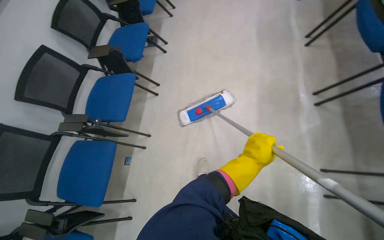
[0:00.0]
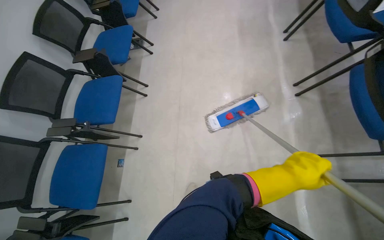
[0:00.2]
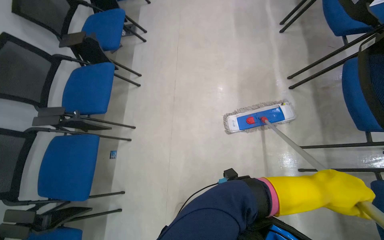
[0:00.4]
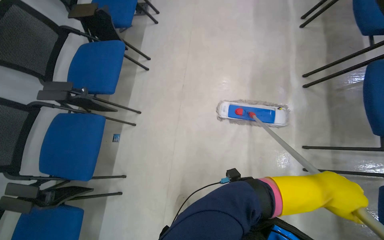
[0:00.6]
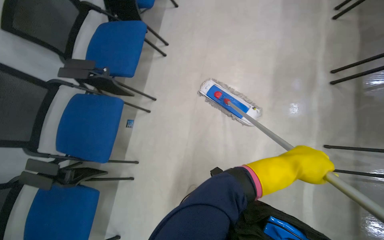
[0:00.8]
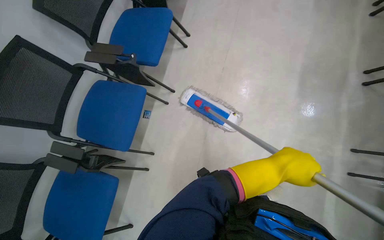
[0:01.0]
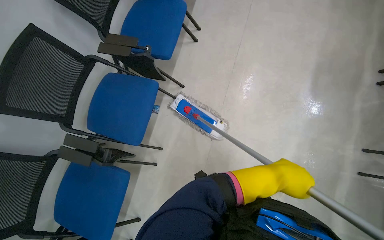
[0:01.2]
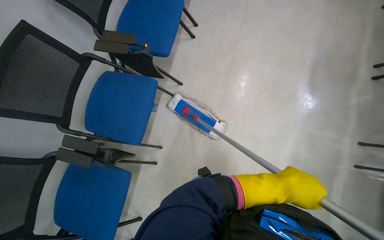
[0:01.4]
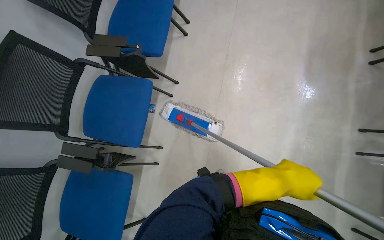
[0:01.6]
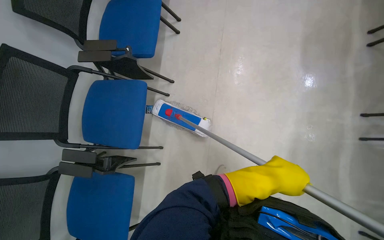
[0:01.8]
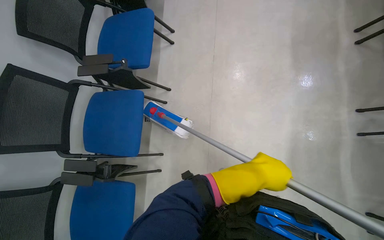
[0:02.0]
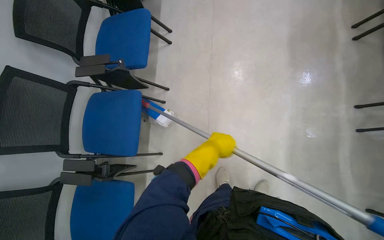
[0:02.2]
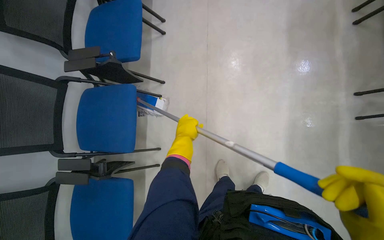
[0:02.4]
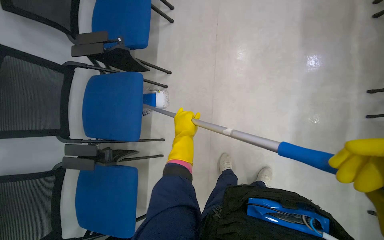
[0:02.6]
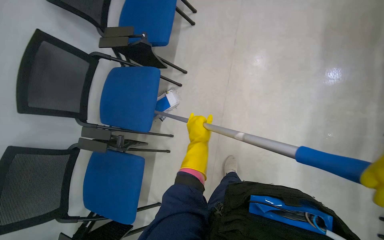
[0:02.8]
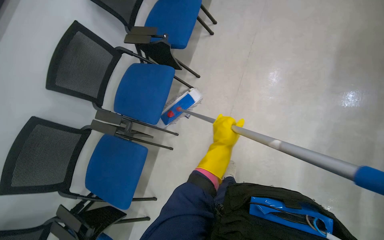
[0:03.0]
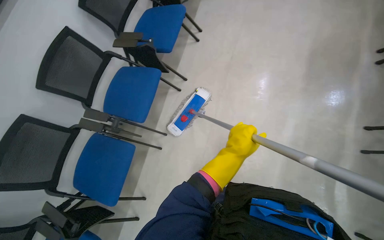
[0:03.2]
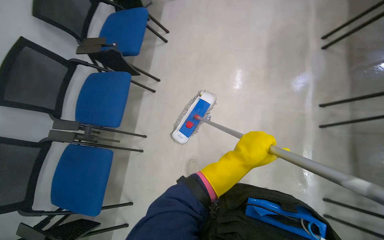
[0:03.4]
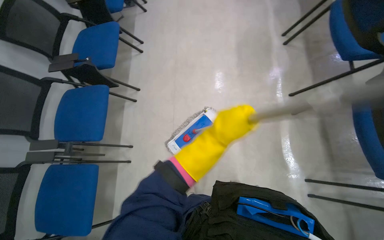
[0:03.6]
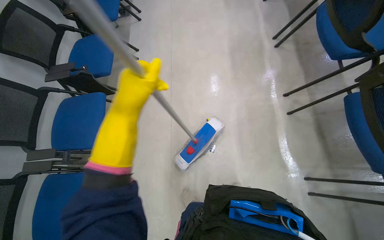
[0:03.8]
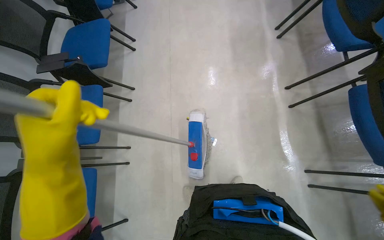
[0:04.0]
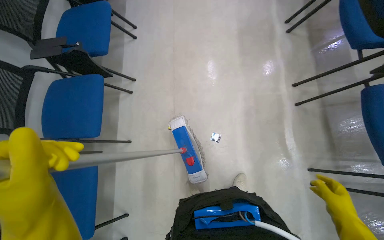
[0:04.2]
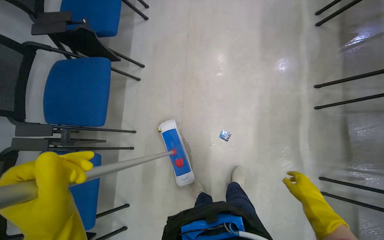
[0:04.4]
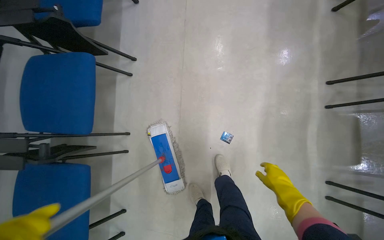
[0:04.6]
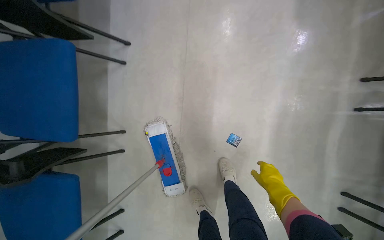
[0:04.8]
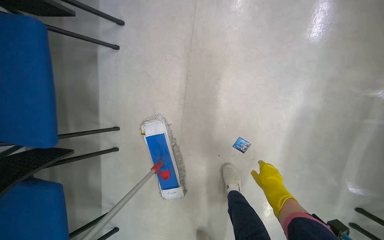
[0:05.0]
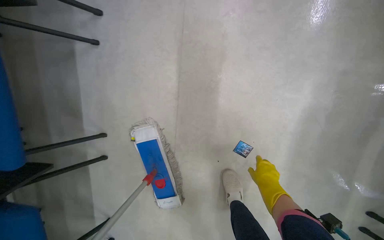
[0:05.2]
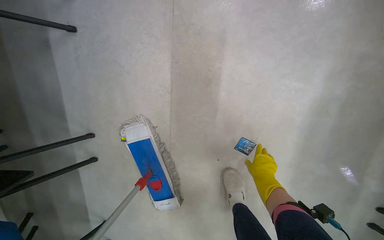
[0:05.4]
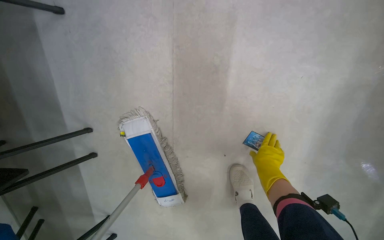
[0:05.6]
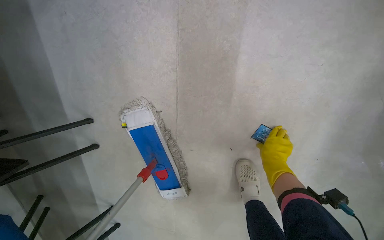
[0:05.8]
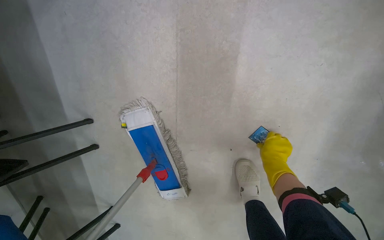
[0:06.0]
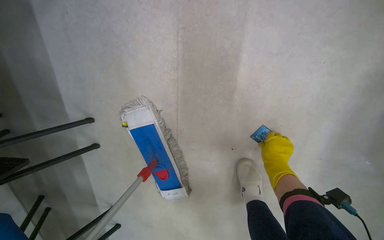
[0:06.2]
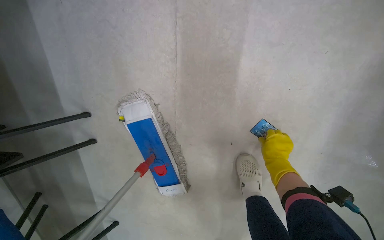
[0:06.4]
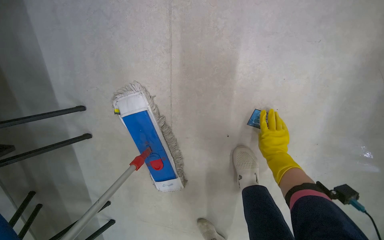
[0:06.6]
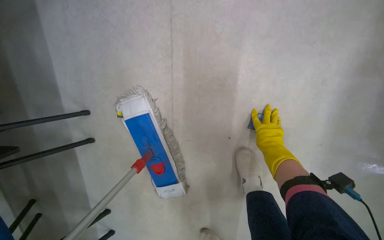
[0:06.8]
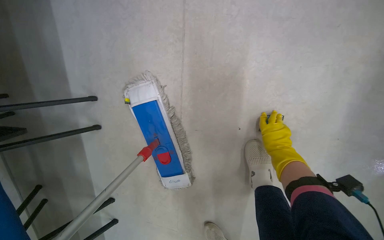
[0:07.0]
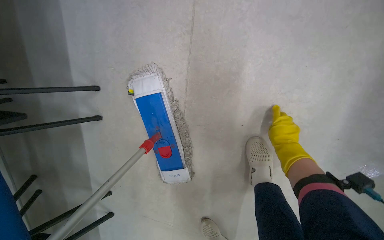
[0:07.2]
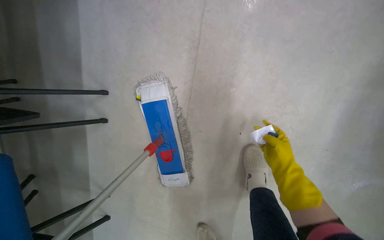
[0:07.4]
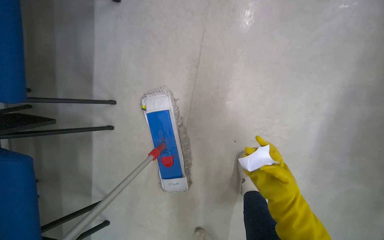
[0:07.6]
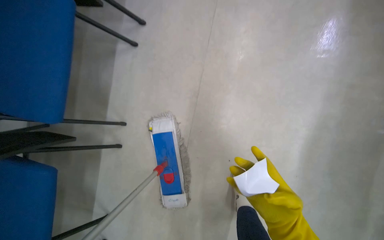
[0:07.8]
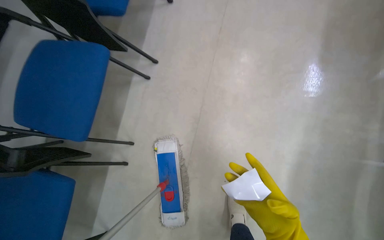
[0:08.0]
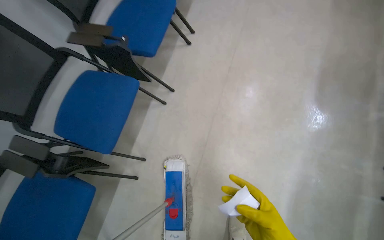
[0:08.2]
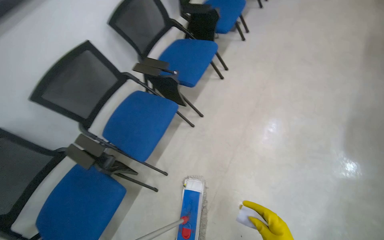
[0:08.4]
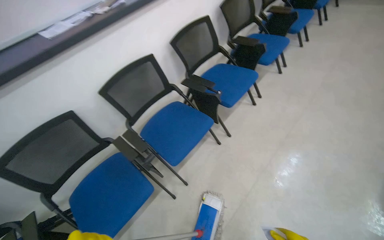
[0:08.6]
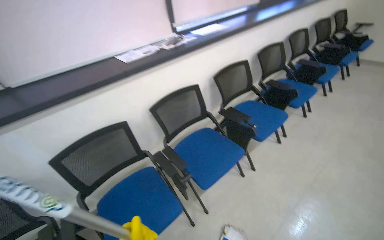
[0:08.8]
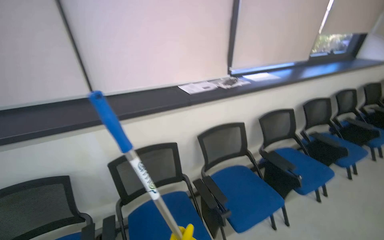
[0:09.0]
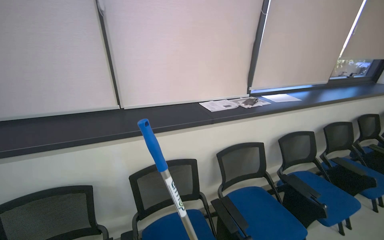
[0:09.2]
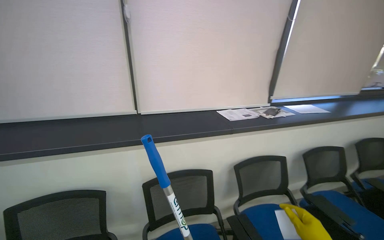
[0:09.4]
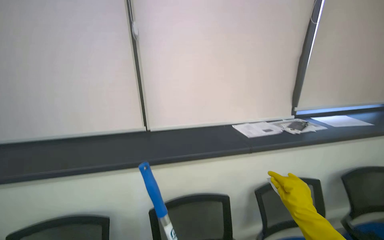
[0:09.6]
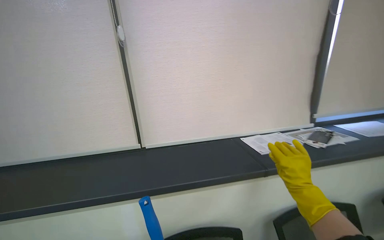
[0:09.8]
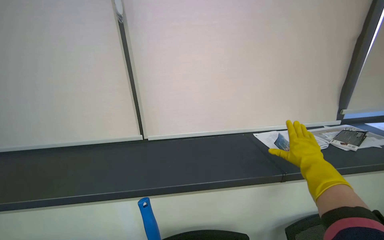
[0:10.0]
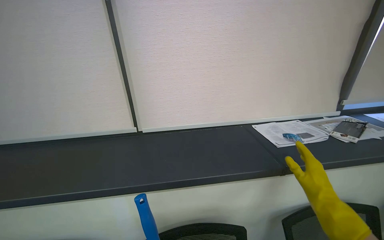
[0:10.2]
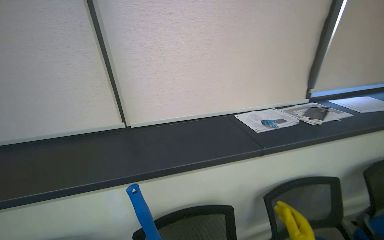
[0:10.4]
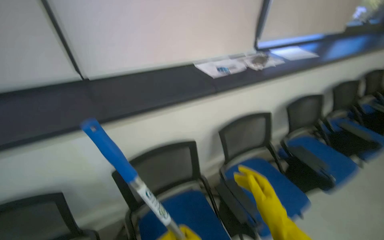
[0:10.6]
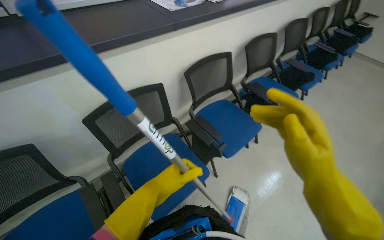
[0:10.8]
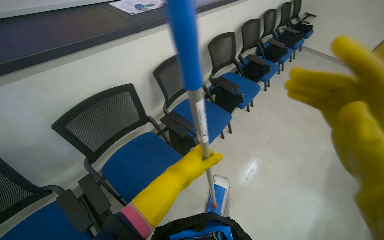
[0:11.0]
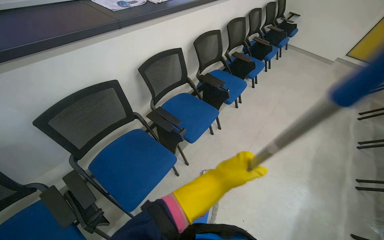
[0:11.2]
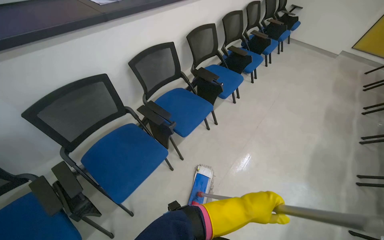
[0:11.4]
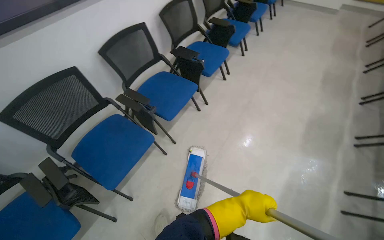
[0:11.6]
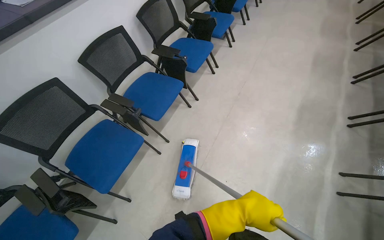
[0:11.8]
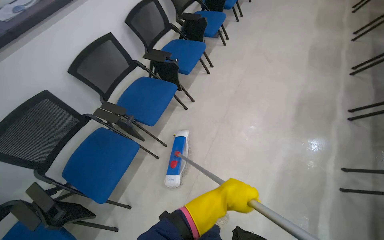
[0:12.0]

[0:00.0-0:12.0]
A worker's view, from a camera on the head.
Job: mopping floor.
The whole recording: Mopping floor around chairs. The worker mops the floor around the chairs and picks up small pieces of trash.
0:00.0 to 0:01.6: The head travels to the left, roughly 40 cm. The view tips downward by roughly 15 degrees.
0:03.0 to 0:04.4: The wearer looks roughly 15 degrees further to the right. The left hand shifts some 30 cm nearer to the camera and down the picture.
0:04.4 to 0:06.0: The camera is carried roughly 70 cm. The view tips downward by approximately 30 degrees.
0:06.0 to 0:07.6: The right hand heads nearer to the camera and down the picture, covering roughly 25 cm.
0:07.6 to 0:09.0: The wearer moves approximately 1 m. The head rotates roughly 55 degrees to the left. The view tilts approximately 60 degrees upward.
0:09.0 to 0:10.4: The camera is carried about 50 cm.
0:10.4 to 0:12.0: The camera travels some 80 cm. The wearer's head swings about 45 degrees to the right. The view tips downward by approximately 30 degrees.

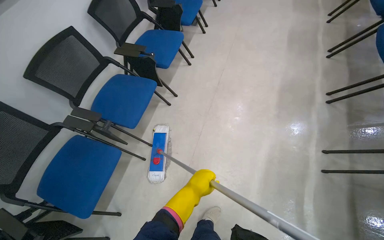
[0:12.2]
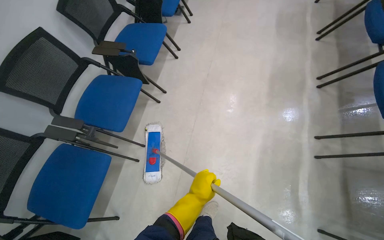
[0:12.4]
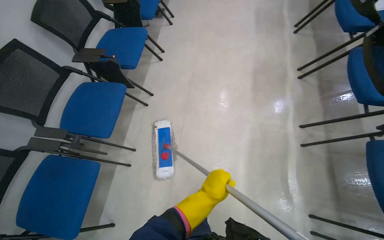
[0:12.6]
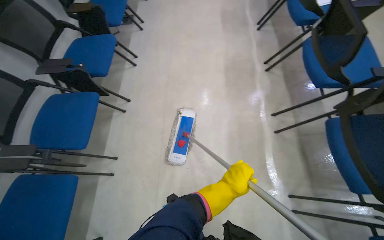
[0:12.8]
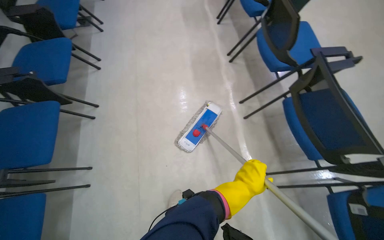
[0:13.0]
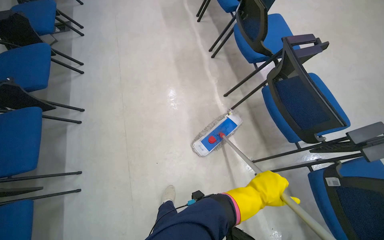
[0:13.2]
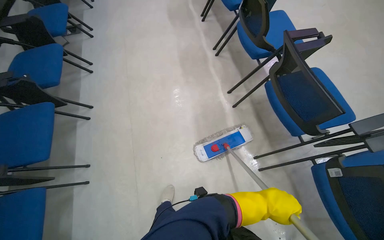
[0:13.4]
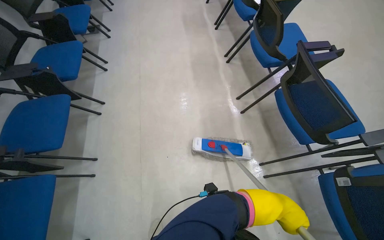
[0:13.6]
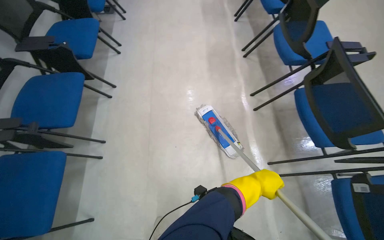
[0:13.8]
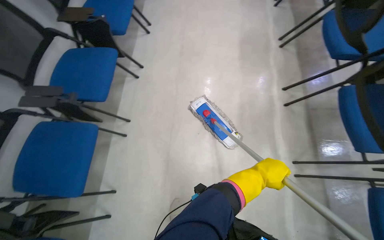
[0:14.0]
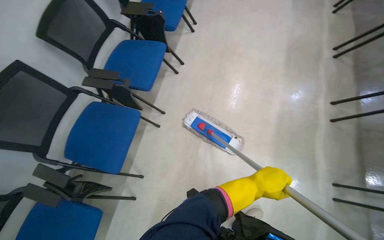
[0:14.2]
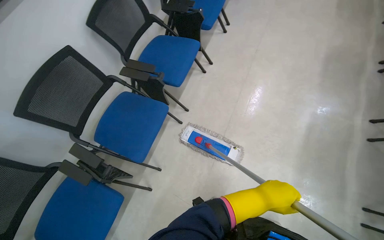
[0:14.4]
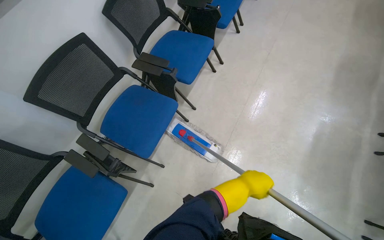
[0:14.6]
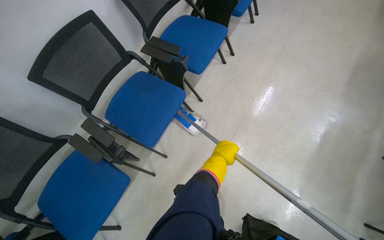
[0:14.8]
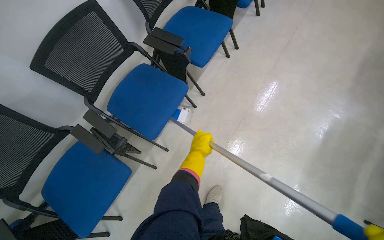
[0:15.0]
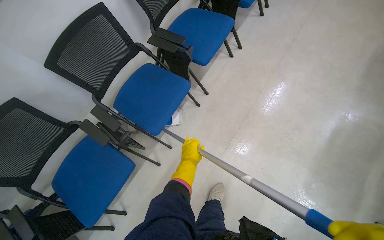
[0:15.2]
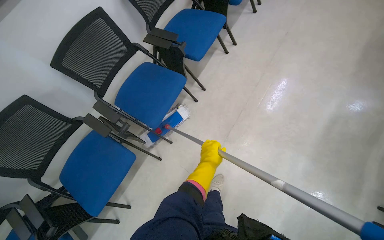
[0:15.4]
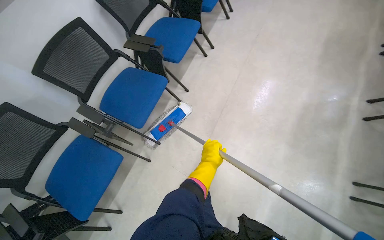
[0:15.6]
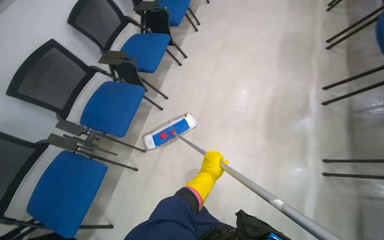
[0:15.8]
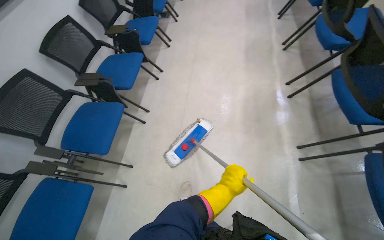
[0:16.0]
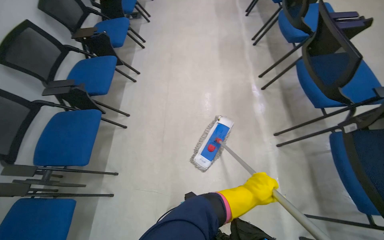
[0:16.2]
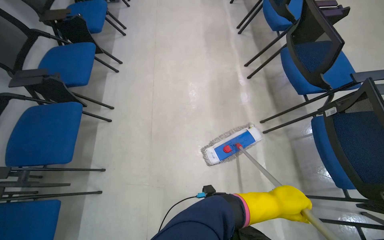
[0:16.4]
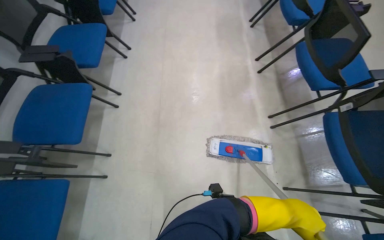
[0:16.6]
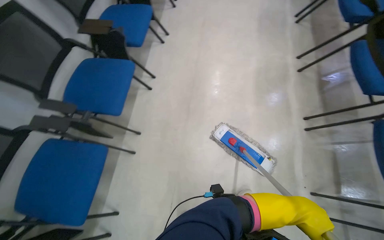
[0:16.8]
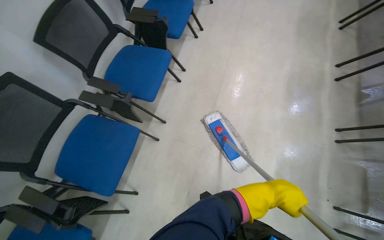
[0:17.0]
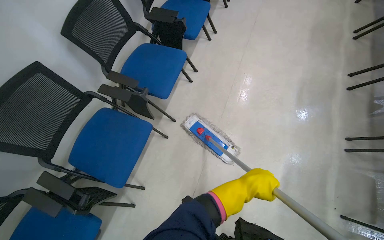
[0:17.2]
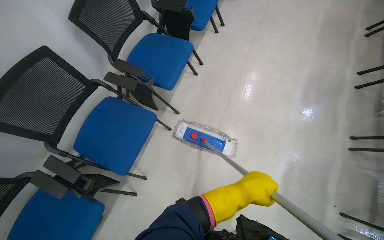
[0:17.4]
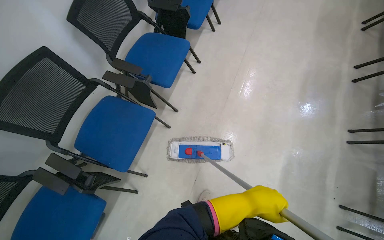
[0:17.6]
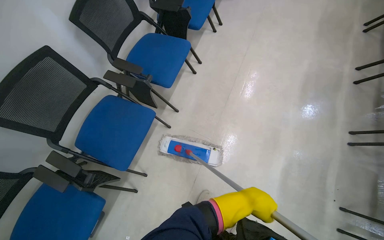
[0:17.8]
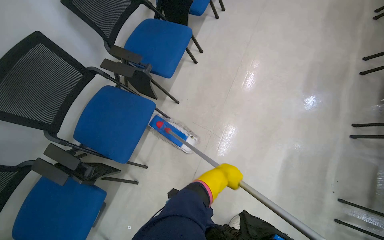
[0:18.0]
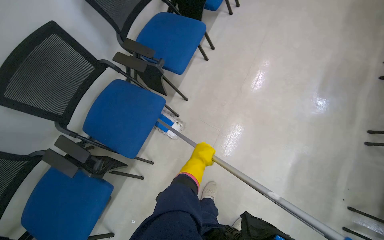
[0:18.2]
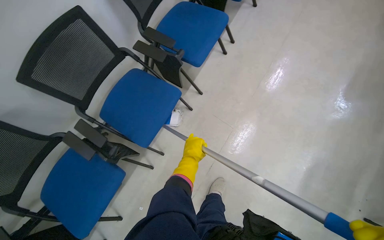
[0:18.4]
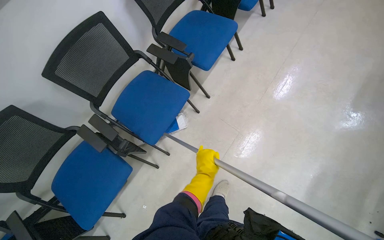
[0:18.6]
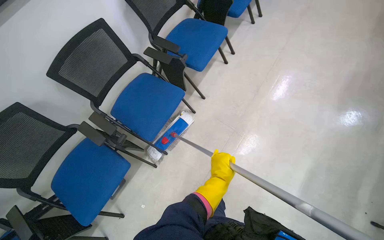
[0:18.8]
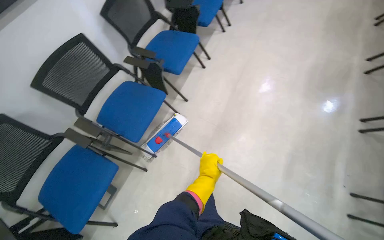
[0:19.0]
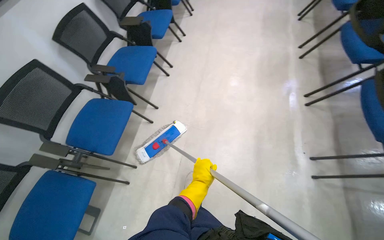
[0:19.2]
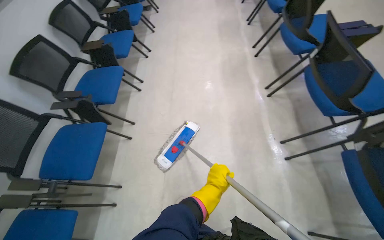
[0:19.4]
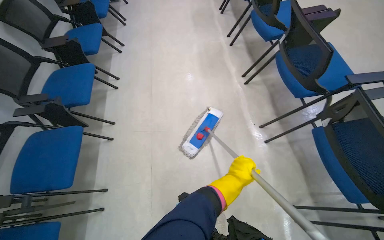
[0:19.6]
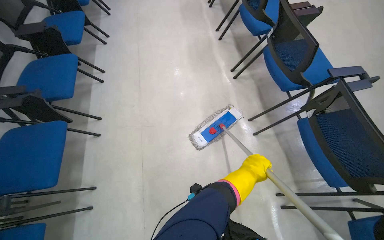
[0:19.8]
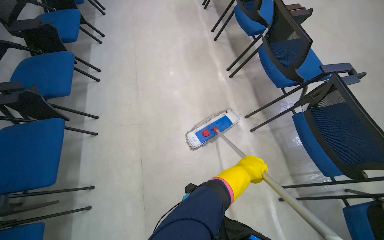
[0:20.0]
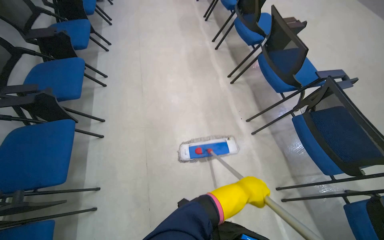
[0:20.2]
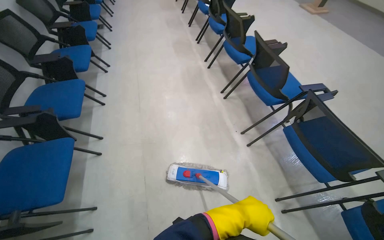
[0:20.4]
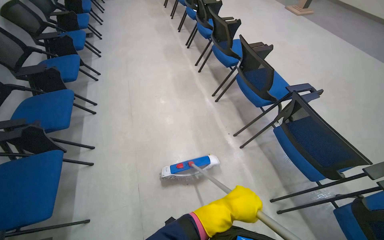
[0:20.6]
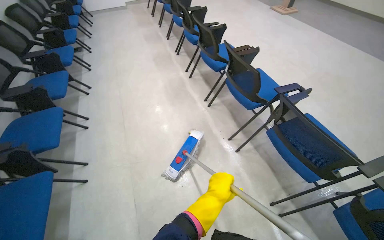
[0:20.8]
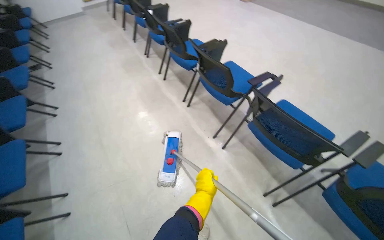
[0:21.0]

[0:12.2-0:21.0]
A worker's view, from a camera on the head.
Job: mopping floor.
The whole recording: Mopping floor around chairs. The worker mops the floor around the chairs and picks up small pieces of trash.
0:12.2 to 0:13.6: The wearer looks approximately 30 degrees further to the right. The left hand shifts roughly 60 cm to the right.
0:13.6 to 0:15.2: The camera travels roughly 50 cm. The wearer's head swings approximately 45 degrees to the left.
0:15.2 to 0:16.6: The head travels some 40 cm. The head rotates some 35 degrees to the right.
0:16.6 to 0:18.0: The camera travels to the left, about 40 cm. The head rotates approximately 25 degrees to the left.
0:18.0 to 0:19.6: The head travels roughly 50 cm. The head rotates some 30 degrees to the right. The view tips upward by about 15 degrees.
0:19.6 to 0:21.0: The head rotates approximately 25 degrees to the right.
